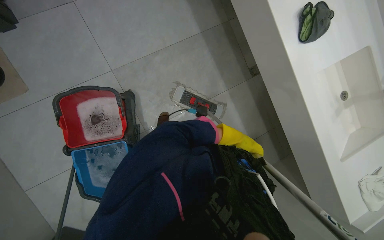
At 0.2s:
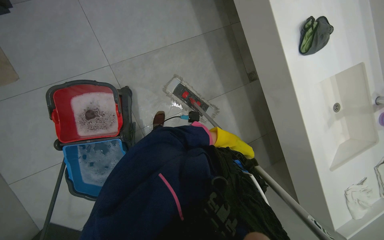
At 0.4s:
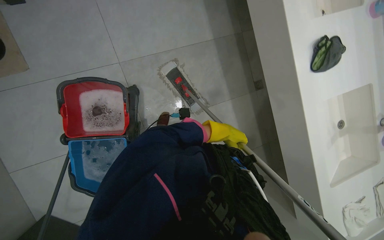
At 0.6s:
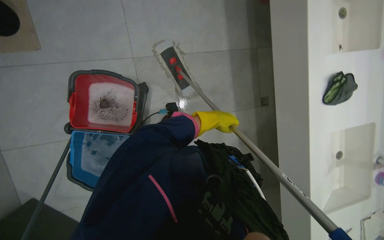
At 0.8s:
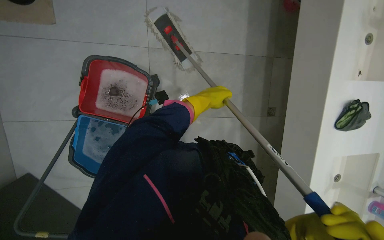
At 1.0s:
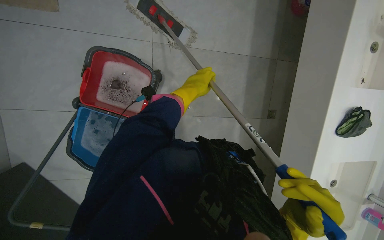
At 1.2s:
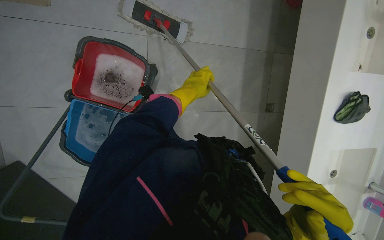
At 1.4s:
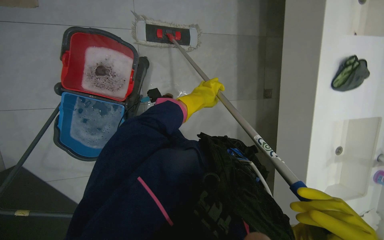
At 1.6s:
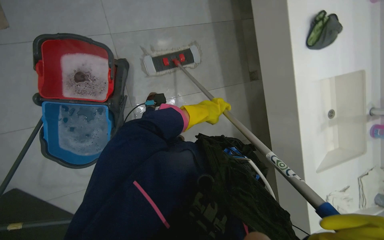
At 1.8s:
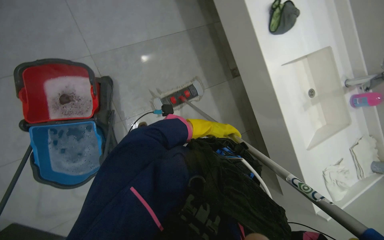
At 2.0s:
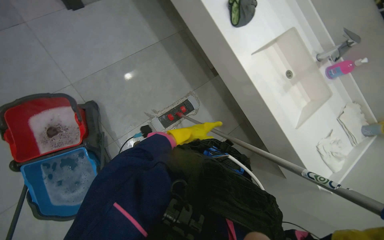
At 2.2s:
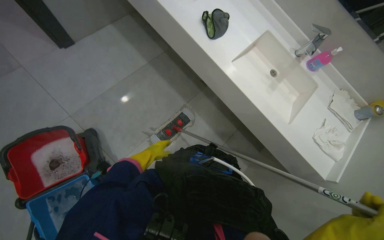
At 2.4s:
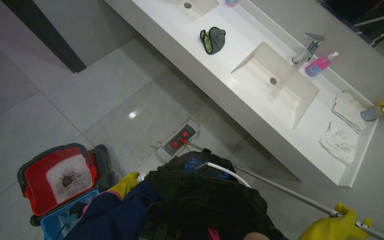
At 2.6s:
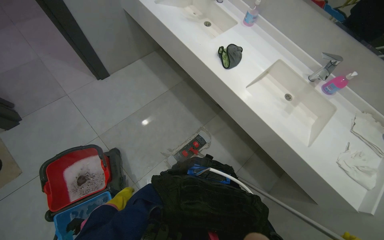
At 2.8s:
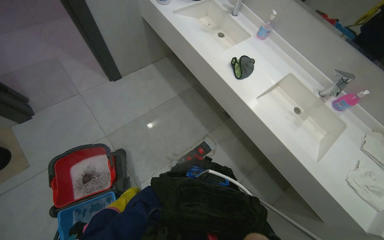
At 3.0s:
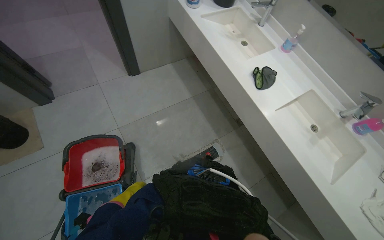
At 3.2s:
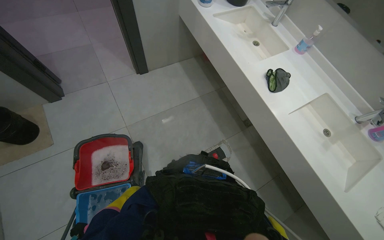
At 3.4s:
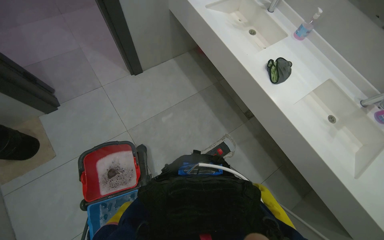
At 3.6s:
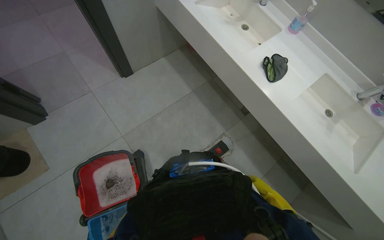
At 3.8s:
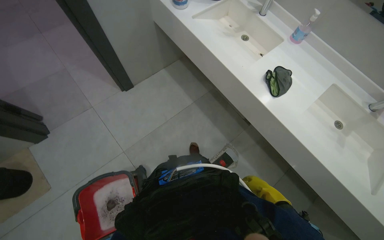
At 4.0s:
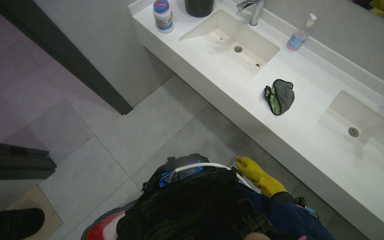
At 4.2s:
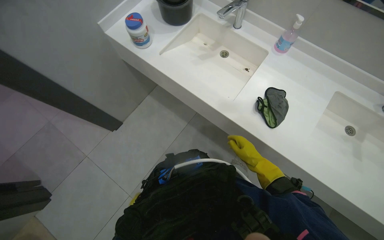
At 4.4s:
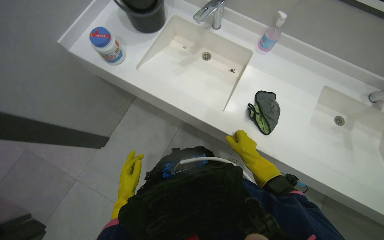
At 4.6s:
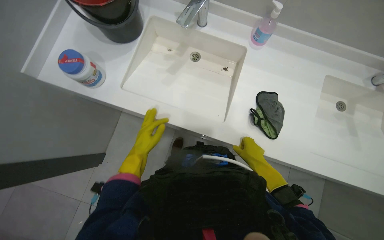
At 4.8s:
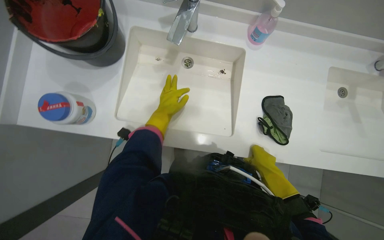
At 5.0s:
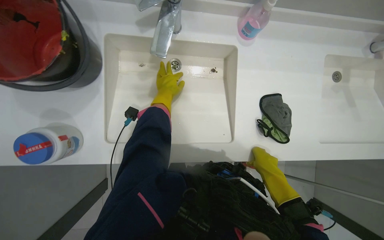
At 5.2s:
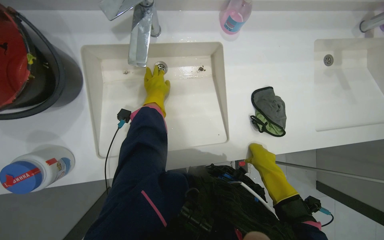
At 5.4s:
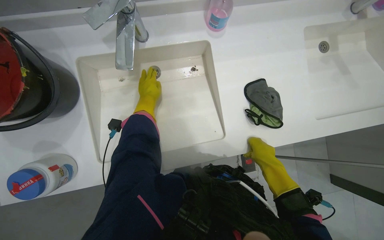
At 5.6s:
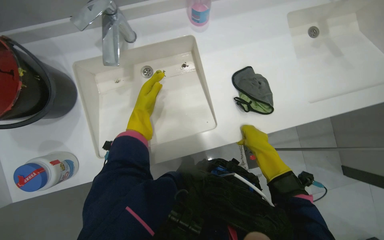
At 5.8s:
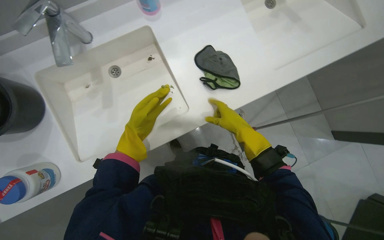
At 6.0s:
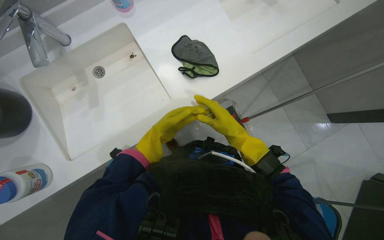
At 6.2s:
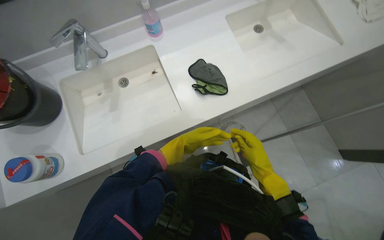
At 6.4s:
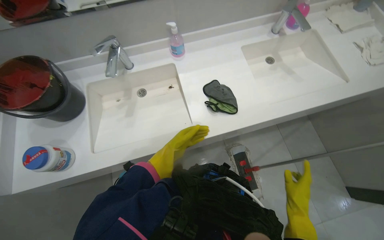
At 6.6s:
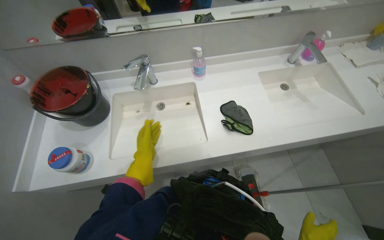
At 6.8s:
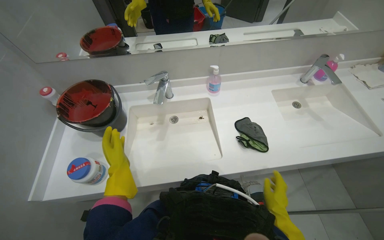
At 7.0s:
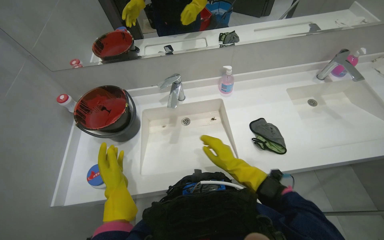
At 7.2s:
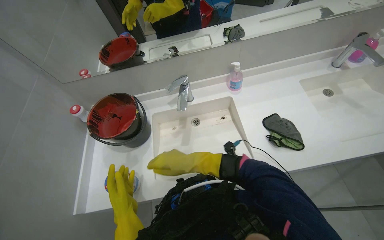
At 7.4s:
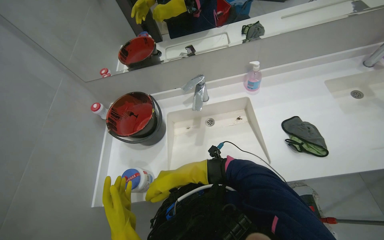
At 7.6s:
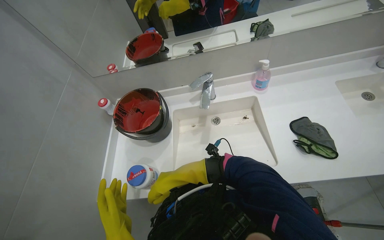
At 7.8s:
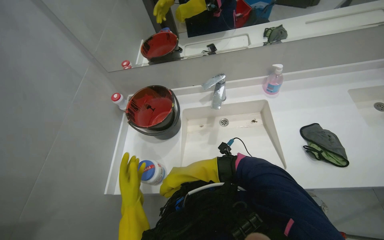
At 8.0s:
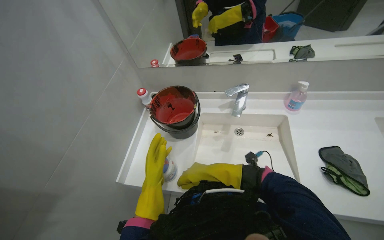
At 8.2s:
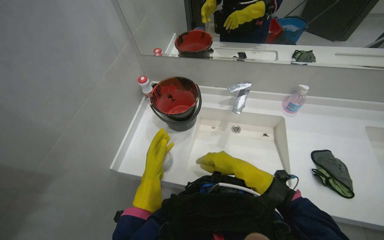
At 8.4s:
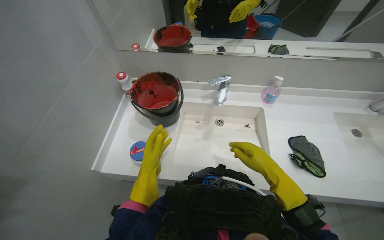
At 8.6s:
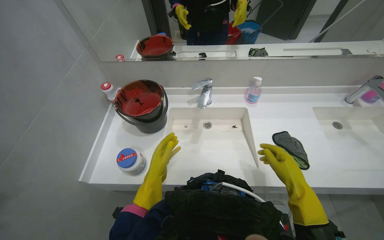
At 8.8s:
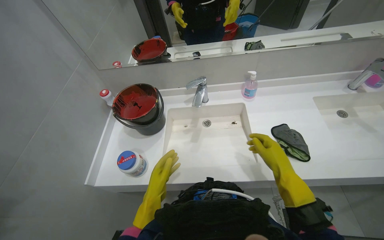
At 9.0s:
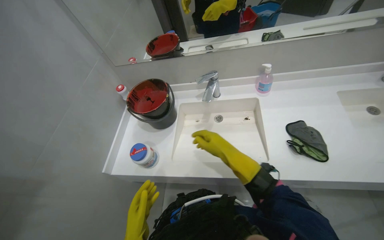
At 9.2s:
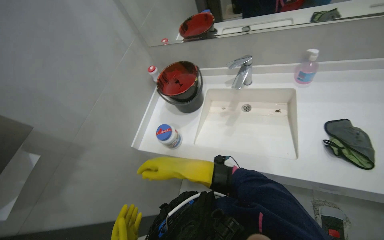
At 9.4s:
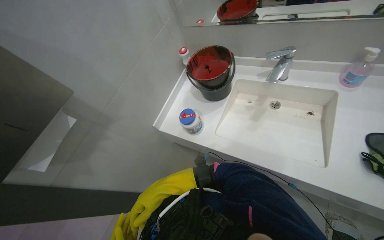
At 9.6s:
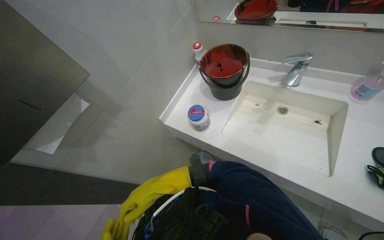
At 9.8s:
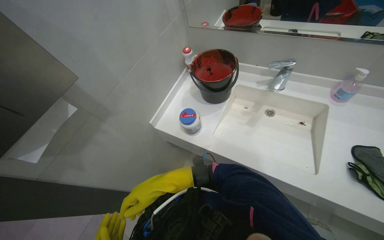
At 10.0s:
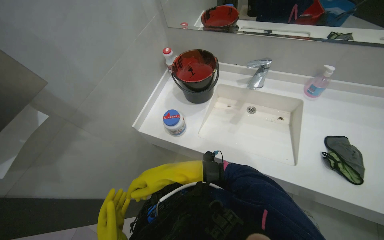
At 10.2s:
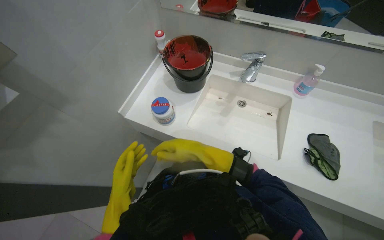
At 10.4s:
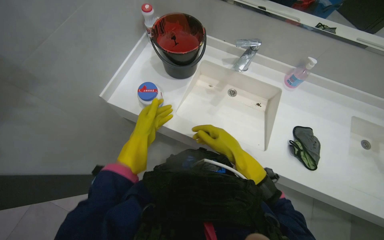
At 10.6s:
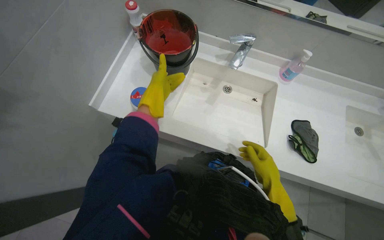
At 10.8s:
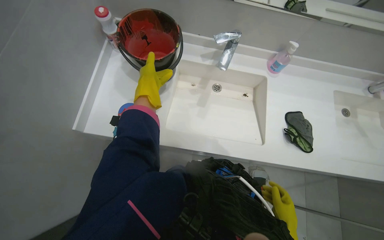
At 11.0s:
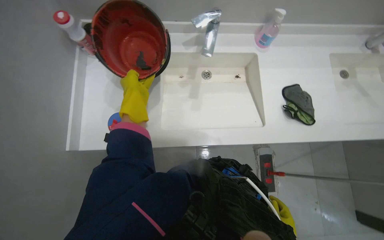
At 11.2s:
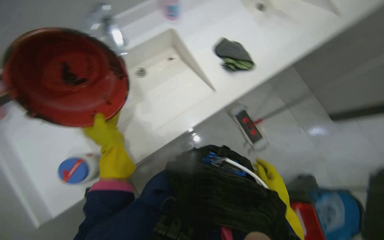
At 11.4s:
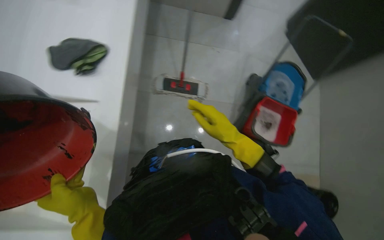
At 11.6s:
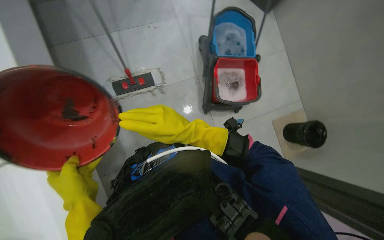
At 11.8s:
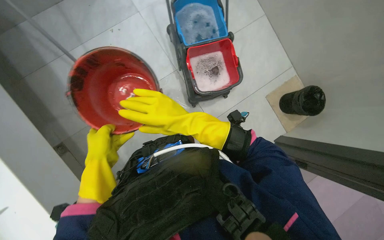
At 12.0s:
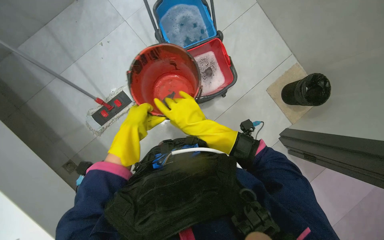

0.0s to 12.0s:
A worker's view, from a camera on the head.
Job: mopping floor.
The whole recording: Mopping floor. The worker mops the floor under the sinks with a flat mop.
1.6s to 3.0s: The view tilts approximately 20 degrees upward.
3.0s to 4.4s: The camera travels approximately 60 cm. The scene turns roughly 30 degrees counterclockwise in the picture.
4.4s to 6.0s: The view tilts approximately 15 degrees downward. The scene rotates counterclockwise by approximately 55 degrees.
6.0s to 7.6s: The head turns to the left by roughly 30 degrees. The view tips upward by about 25 degrees.
7.6s to 9.0s: The right hand is displaced to the right and nearer to the camera by roughly 25 cm.
9.0s to 10.4s: The wearer looks some 20 degrees further downward.
10.4s to 12.0s: The wearer looks about 145 degrees further to the right. The wearer looks roughly 35 degrees further downward.

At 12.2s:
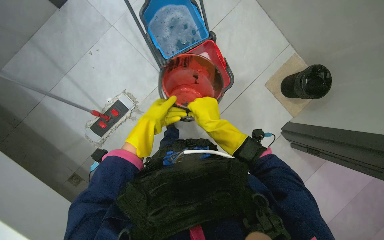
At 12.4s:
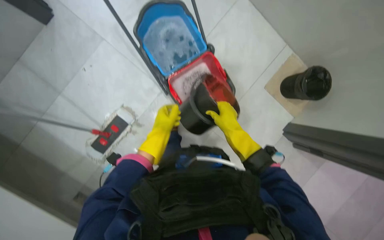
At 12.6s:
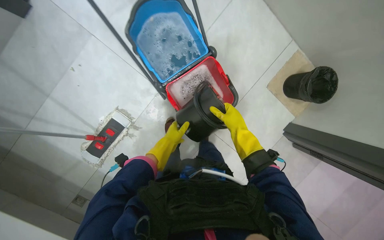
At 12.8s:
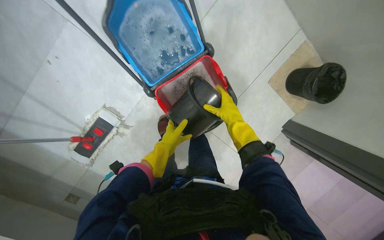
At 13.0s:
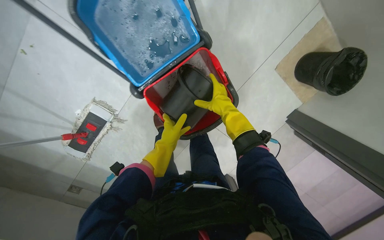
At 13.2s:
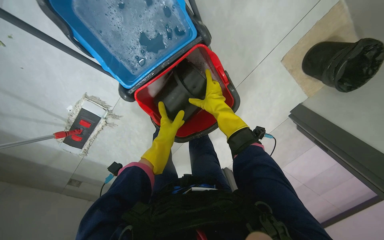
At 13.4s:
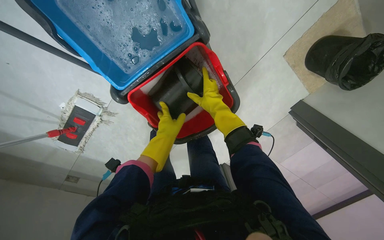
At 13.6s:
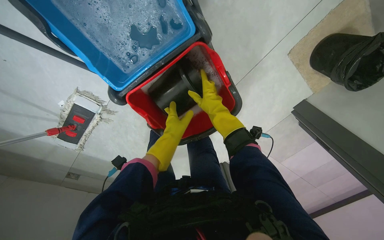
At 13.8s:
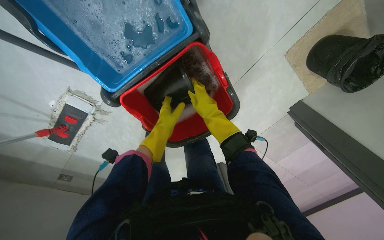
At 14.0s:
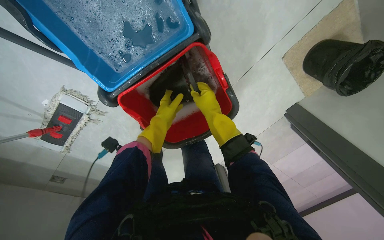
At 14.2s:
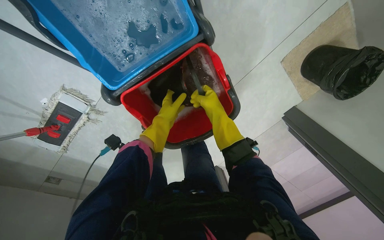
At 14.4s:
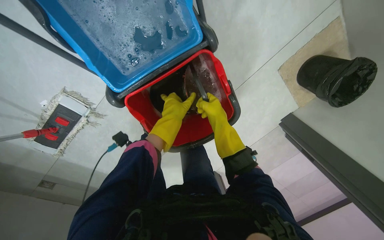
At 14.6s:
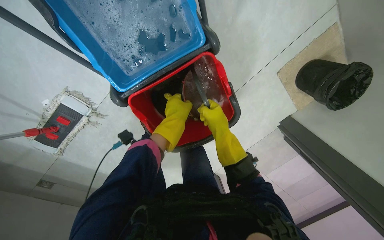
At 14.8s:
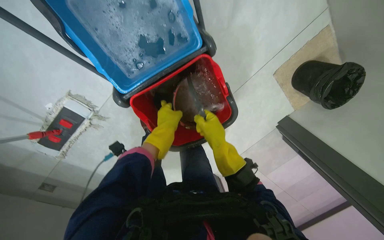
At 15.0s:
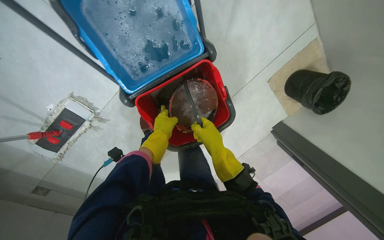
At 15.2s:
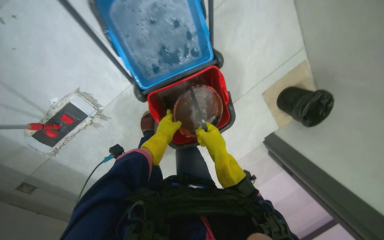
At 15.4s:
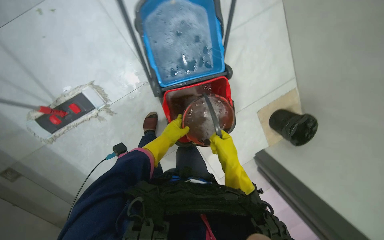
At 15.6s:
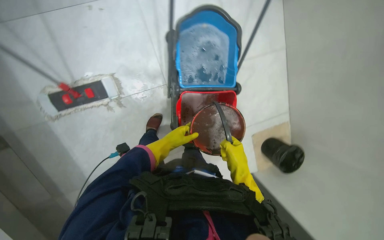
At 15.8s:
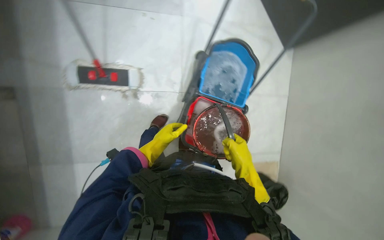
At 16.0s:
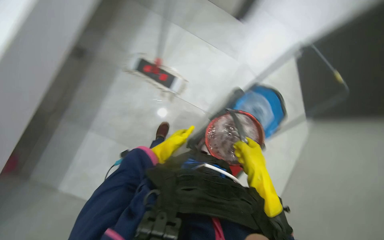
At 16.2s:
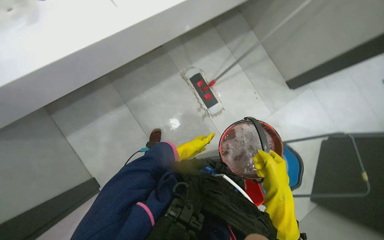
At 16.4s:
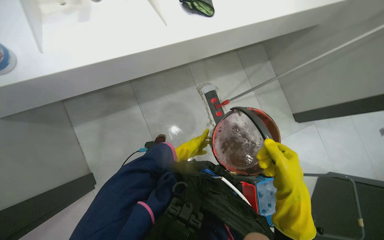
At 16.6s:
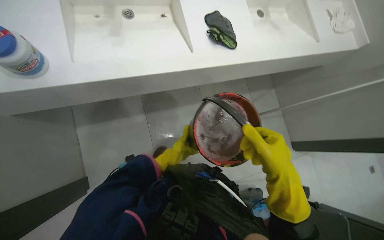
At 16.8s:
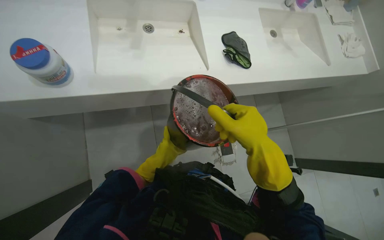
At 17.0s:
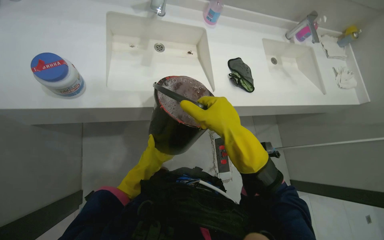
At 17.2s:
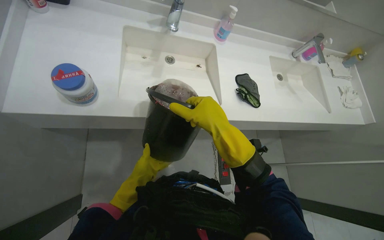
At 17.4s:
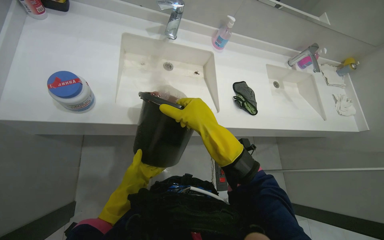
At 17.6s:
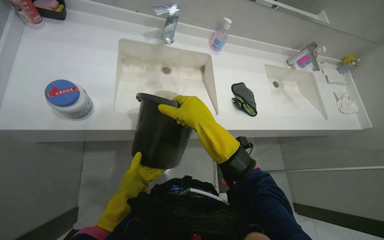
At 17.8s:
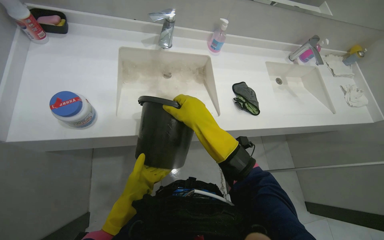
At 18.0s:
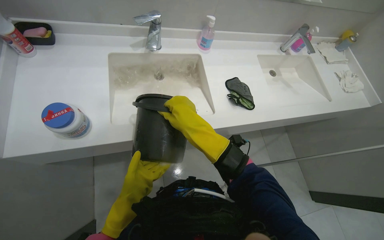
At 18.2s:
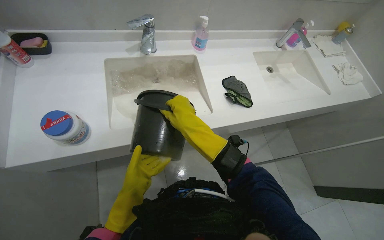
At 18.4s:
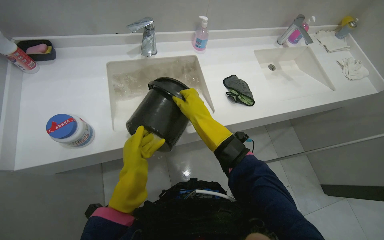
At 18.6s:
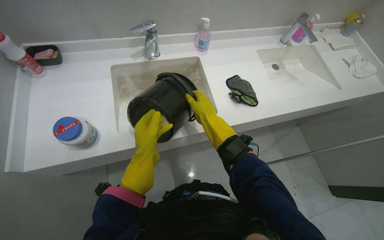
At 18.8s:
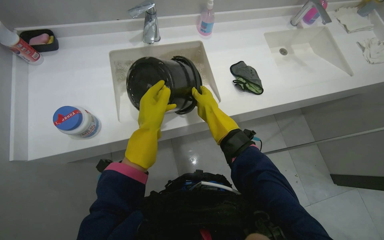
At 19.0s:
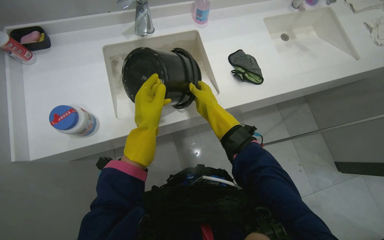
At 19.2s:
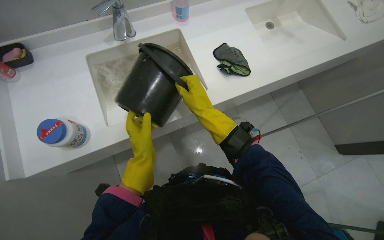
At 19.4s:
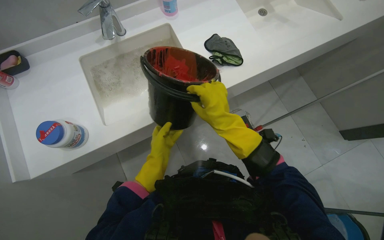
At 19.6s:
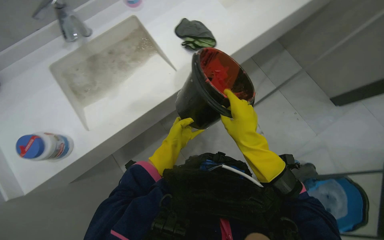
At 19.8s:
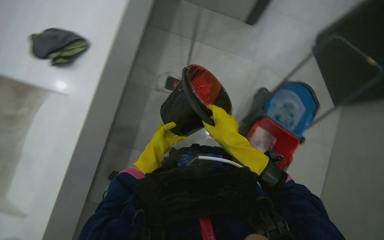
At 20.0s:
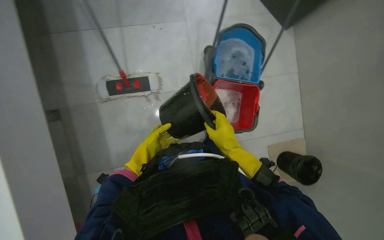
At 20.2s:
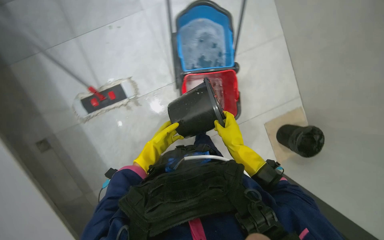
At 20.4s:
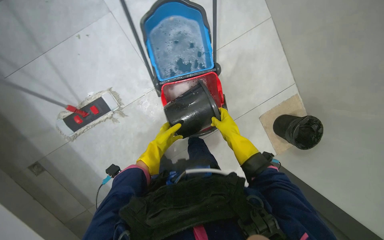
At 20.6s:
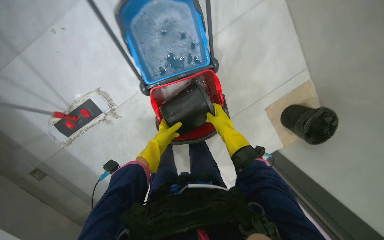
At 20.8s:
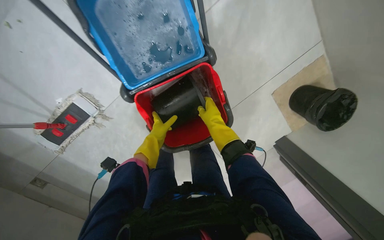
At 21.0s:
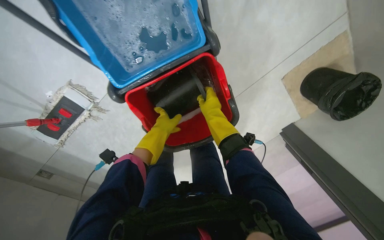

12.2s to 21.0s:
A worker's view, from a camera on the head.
Job: mopping floor.
The whole recording: Mopping floor. The worker mops the floor under the sinks with a flat mop.
12.2s to 13.6s: The camera travels approximately 60 cm. The view tips downward by some 25 degrees.
13.6s to 15.2s: The wearer looks about 15 degrees further upward. The right hand is displaced down the picture by about 15 cm.
15.2s to 16.6s: The head travels approximately 70 cm. The view tilts some 55 degrees upward. Everything in view rotates approximately 105 degrees clockwise.
16.6s to 18.0s: The left hand shifts about 20 cm to the left and nearer to the camera, while the right hand moves up the picture and to the left, approximately 40 cm.
18.0s to 19.6s: The scene turns roughly 25 degrees counterclockwise in the picture. The right hand travels to the right by roughly 25 cm, while the left hand is displaced to the right and farther from the camera by some 20 cm.
19.6s to 21.0s: The camera is carried about 70 cm. The head turns to the right by approximately 70 degrees. The wearer looks about 45 degrees further downward.
